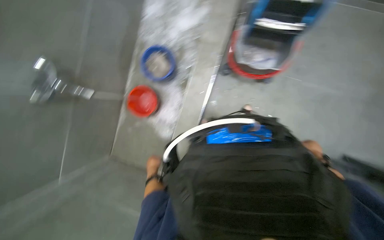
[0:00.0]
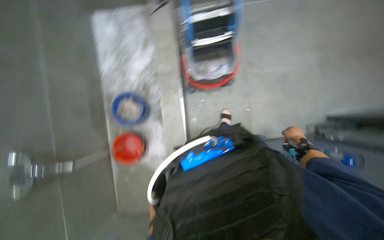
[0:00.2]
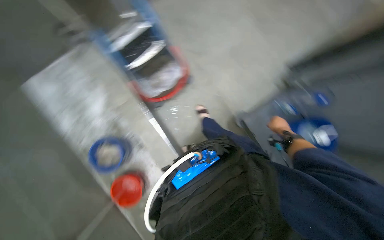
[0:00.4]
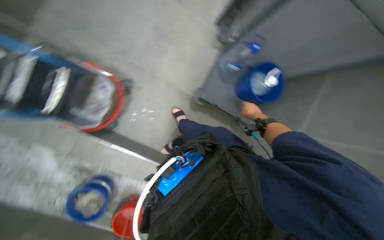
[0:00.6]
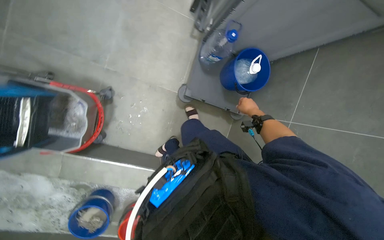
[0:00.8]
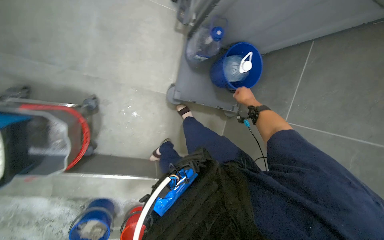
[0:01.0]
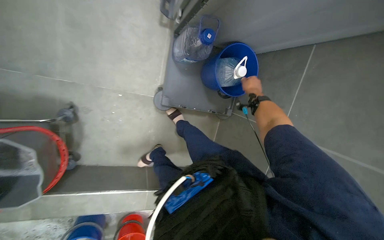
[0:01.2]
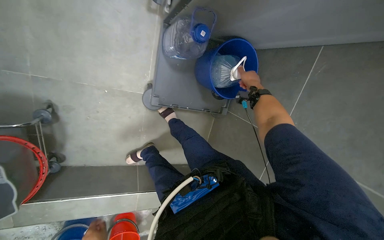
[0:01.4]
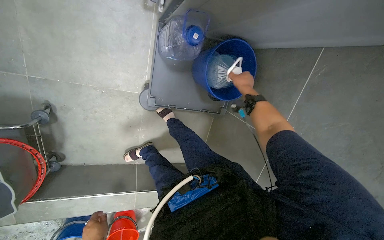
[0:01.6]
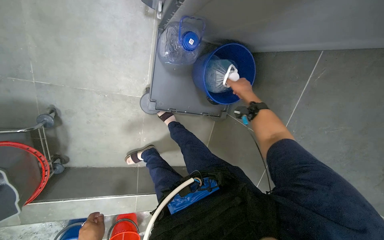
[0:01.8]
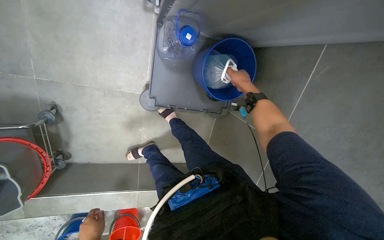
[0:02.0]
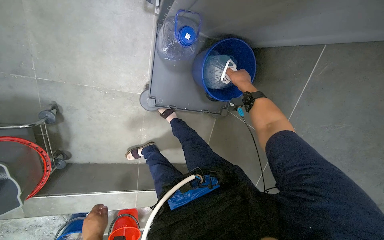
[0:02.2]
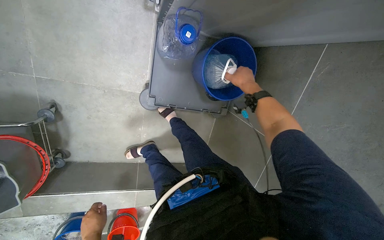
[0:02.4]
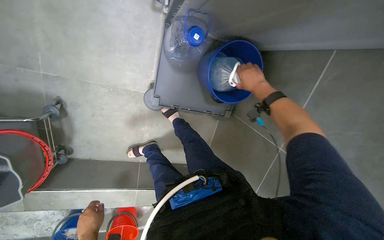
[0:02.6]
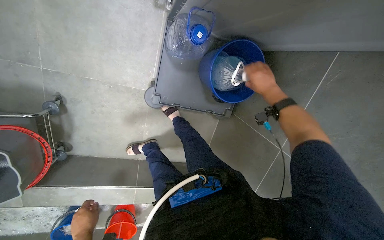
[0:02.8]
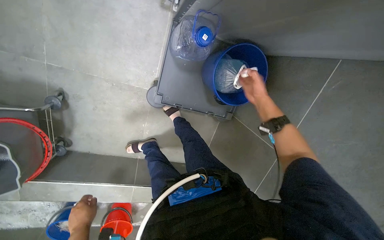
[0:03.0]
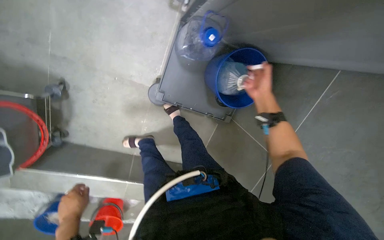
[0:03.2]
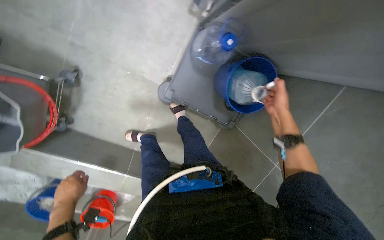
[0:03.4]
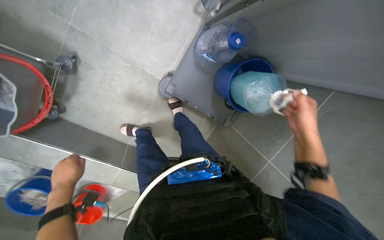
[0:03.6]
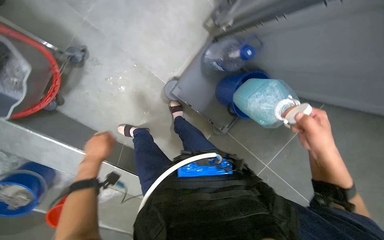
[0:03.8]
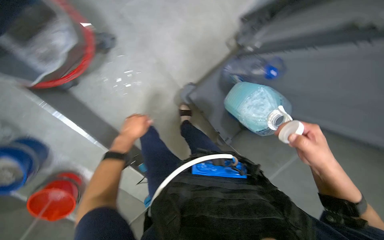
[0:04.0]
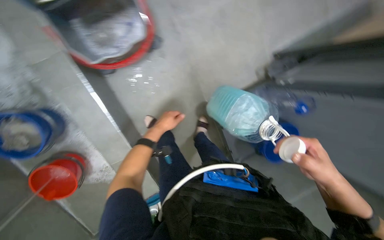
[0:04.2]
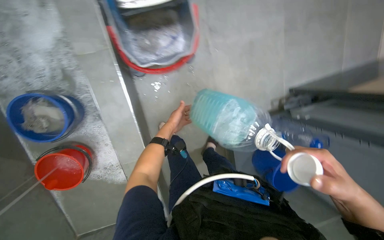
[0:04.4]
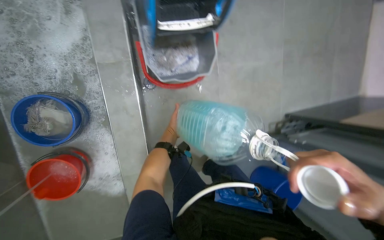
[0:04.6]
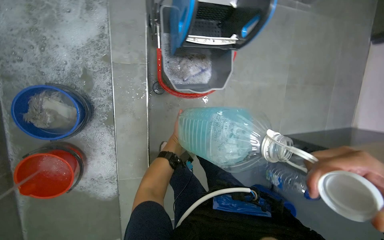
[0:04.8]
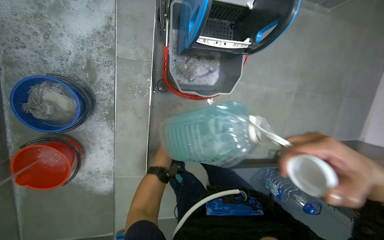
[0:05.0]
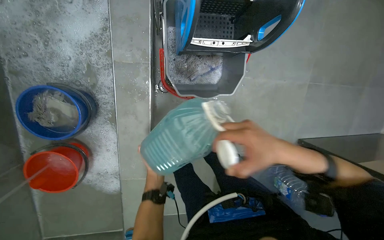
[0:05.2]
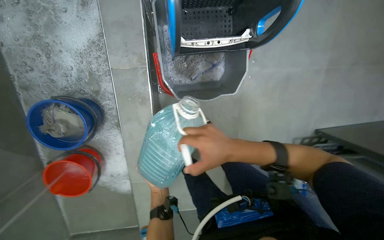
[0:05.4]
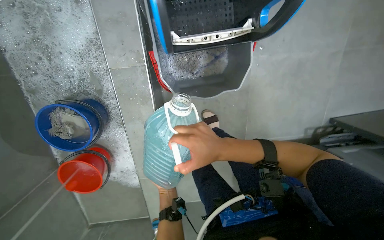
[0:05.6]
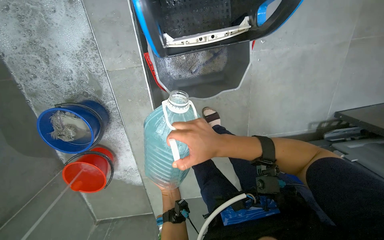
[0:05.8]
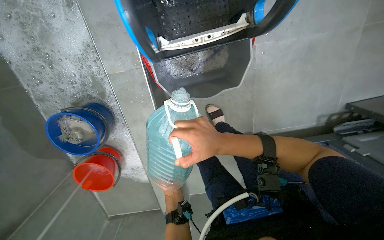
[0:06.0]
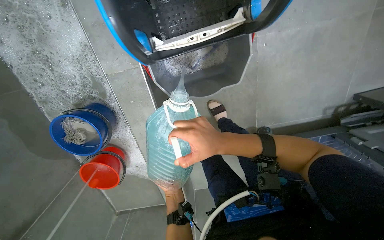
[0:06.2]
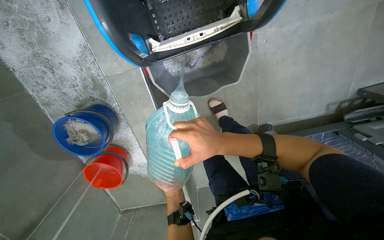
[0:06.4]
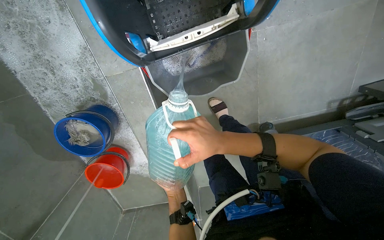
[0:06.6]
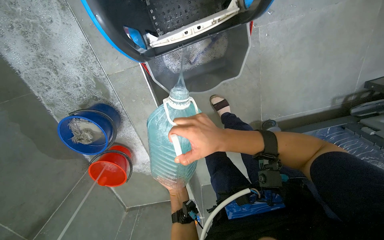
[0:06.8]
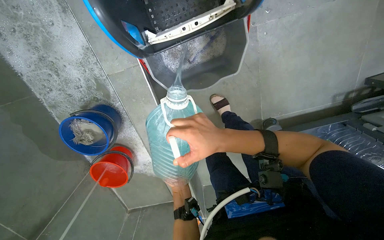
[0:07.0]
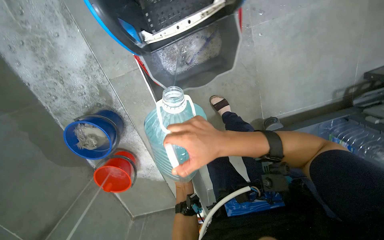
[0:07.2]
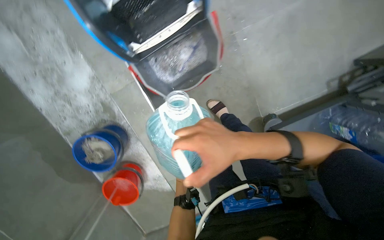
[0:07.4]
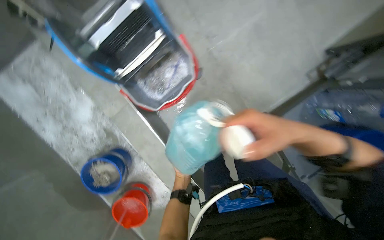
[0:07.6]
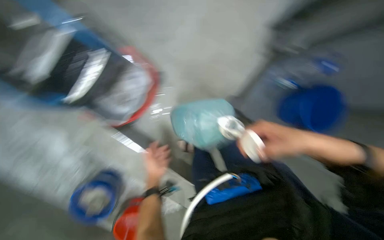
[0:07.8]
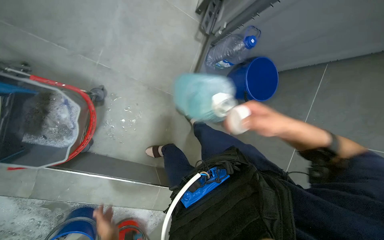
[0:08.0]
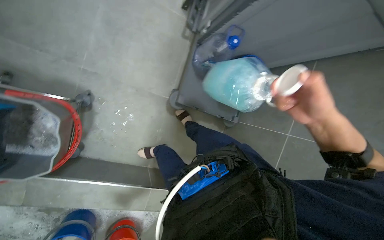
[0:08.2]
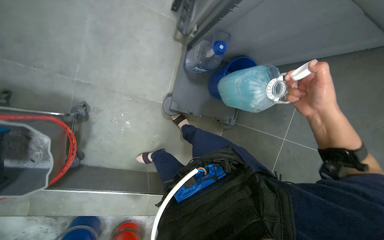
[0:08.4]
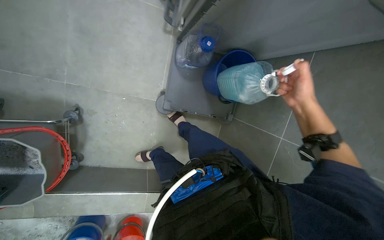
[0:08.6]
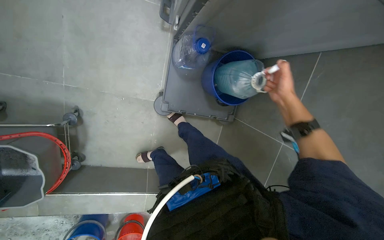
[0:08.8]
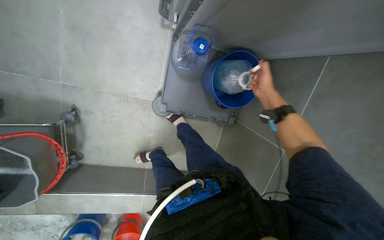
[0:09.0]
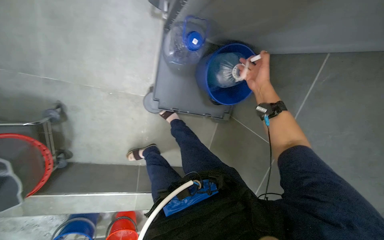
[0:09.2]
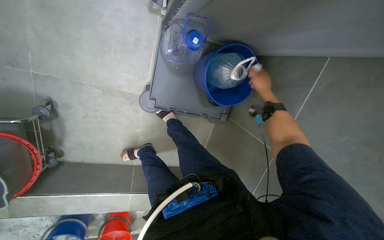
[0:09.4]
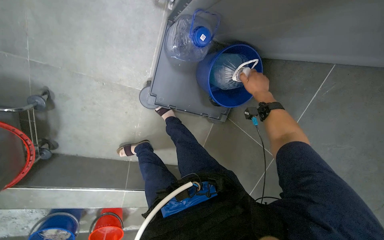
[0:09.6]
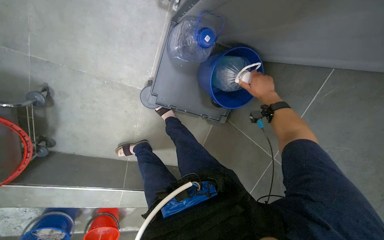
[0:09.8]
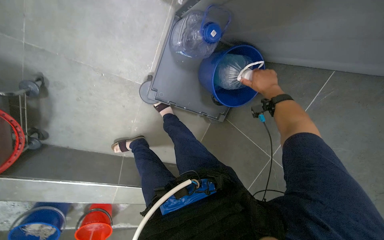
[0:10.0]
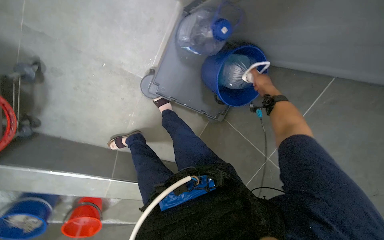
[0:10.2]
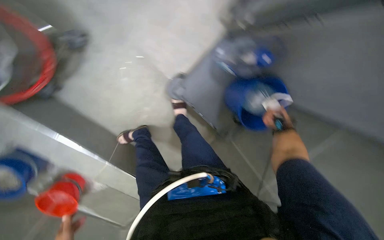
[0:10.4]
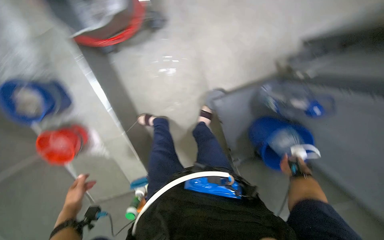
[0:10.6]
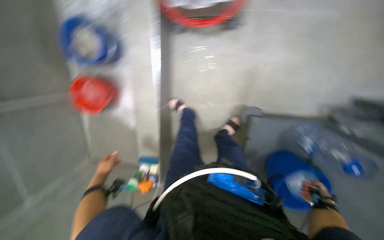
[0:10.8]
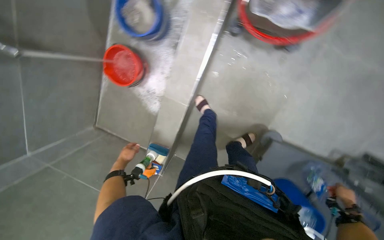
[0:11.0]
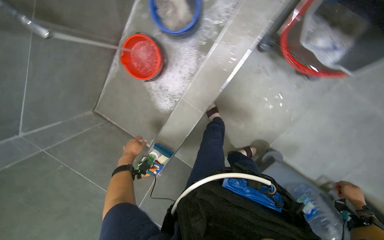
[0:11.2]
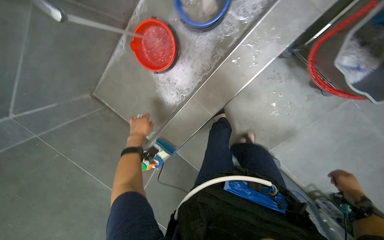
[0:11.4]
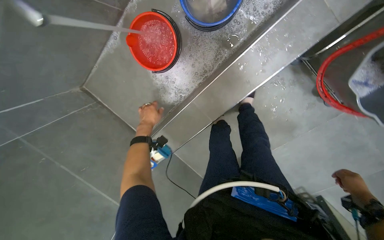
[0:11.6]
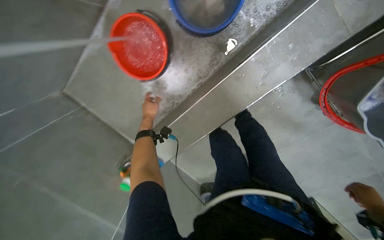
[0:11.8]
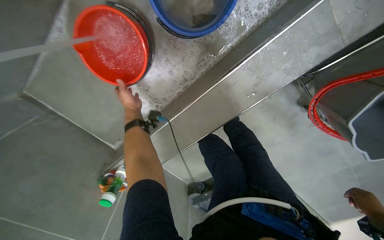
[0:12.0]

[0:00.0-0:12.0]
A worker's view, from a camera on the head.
Job: preparing cleaning supplies.
The whole recording: Adding cleaning solution to mop bucket. The worker adds water and cleaning solution to the mop bucket.
0:00.0 to 0:01.6: The wearer moves roughly 60 cm. The head rotates about 100 degrees to the right. The view tips downward by roughly 15 degrees.
0:03.0 to 0:04.4: The camera travels roughly 60 cm. The wearer looks about 20 degrees further upward. The scene rotates clockwise by roughly 55 degrees.
0:06.0 to 0:07.6: The view tilts roughly 15 degrees upward.
0:07.6 to 0:09.0: The wearer's head swings some 30 degrees to the right.
0:09.0 to 0:10.4: The scene turns some 25 degrees clockwise in the picture.
0:10.4 to 0:12.0: The camera travels some 90 cm. The view swings some 15 degrees to the right. The scene rotates clockwise by some 90 degrees.

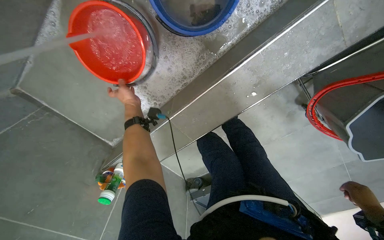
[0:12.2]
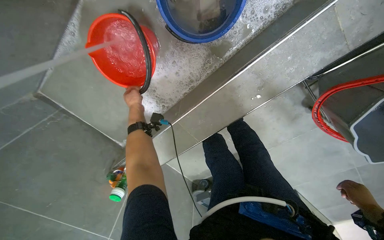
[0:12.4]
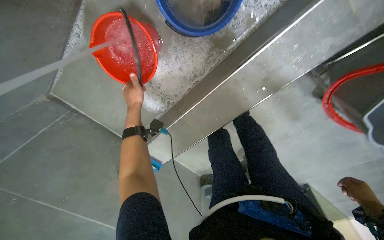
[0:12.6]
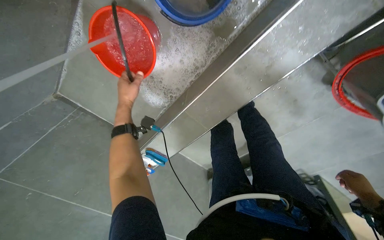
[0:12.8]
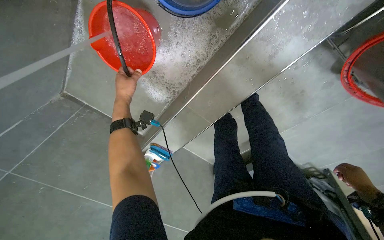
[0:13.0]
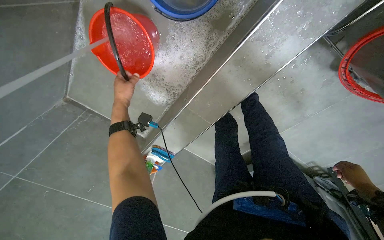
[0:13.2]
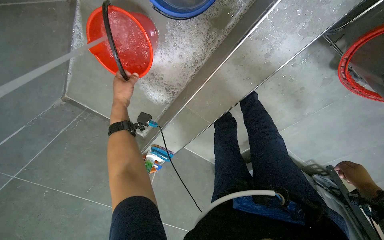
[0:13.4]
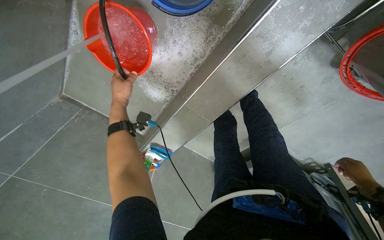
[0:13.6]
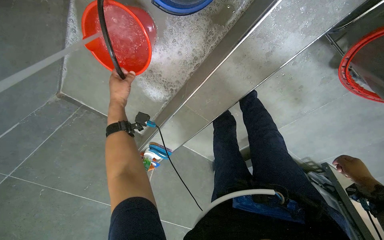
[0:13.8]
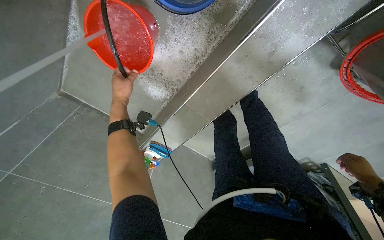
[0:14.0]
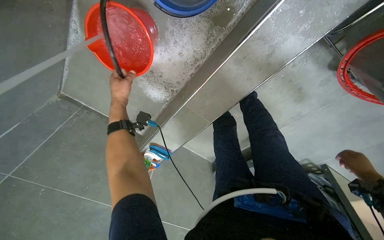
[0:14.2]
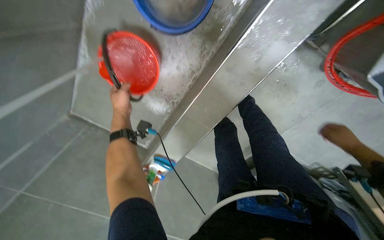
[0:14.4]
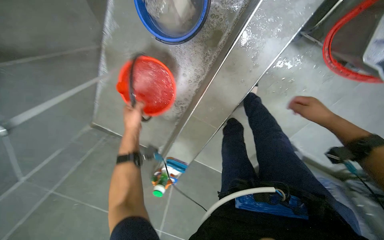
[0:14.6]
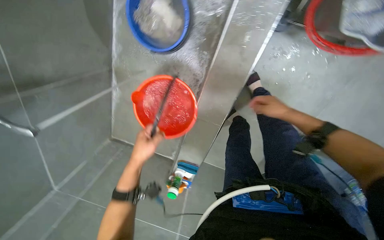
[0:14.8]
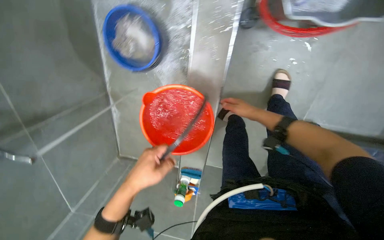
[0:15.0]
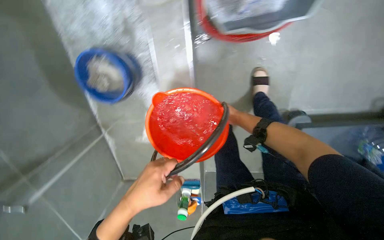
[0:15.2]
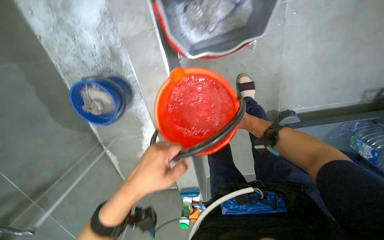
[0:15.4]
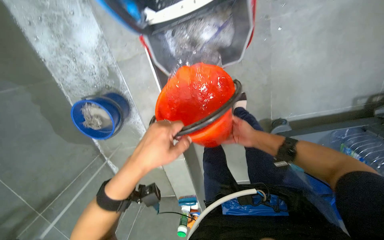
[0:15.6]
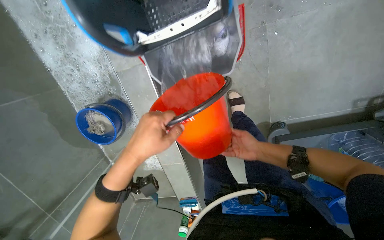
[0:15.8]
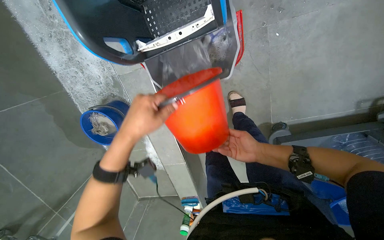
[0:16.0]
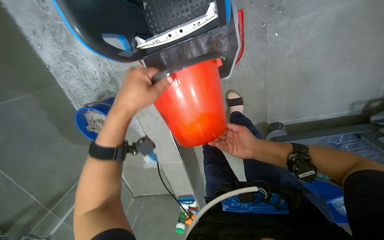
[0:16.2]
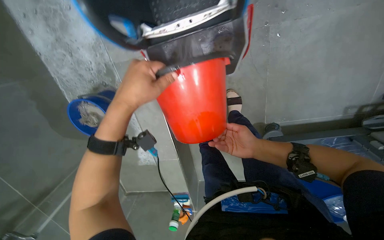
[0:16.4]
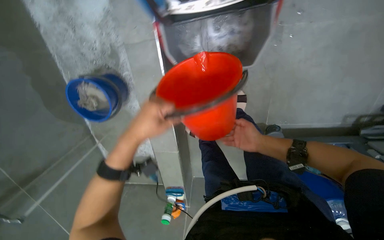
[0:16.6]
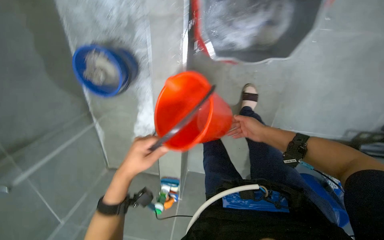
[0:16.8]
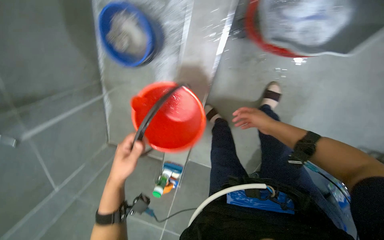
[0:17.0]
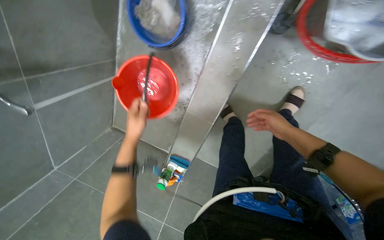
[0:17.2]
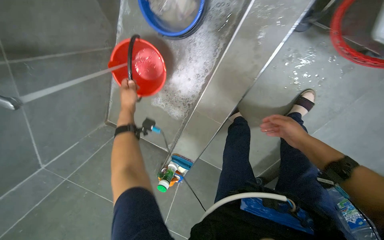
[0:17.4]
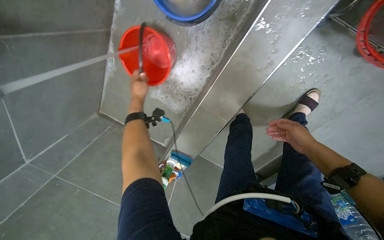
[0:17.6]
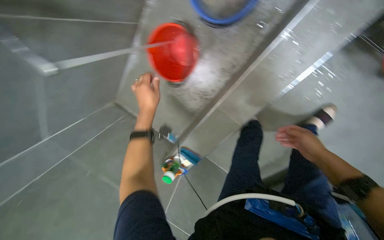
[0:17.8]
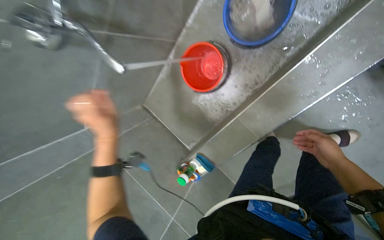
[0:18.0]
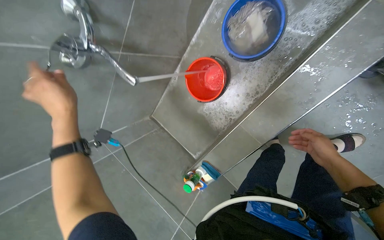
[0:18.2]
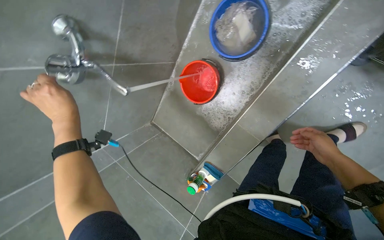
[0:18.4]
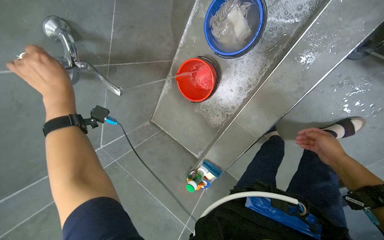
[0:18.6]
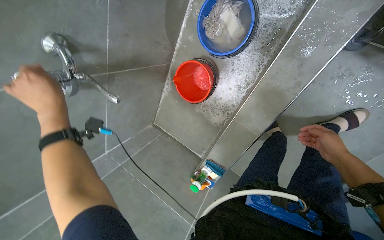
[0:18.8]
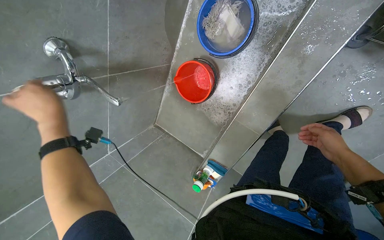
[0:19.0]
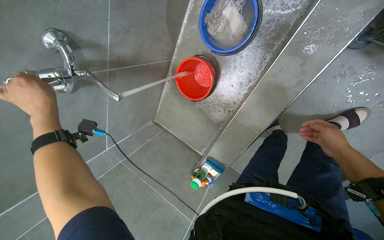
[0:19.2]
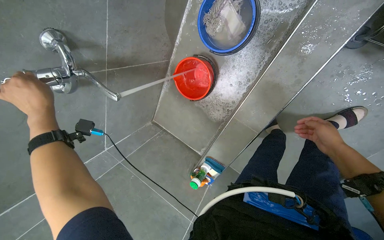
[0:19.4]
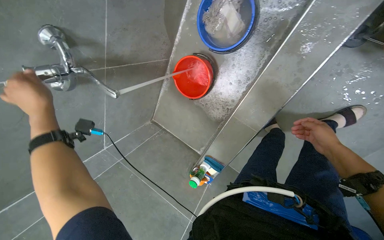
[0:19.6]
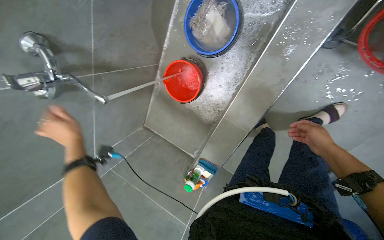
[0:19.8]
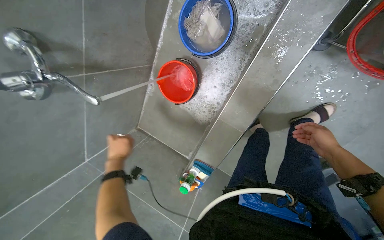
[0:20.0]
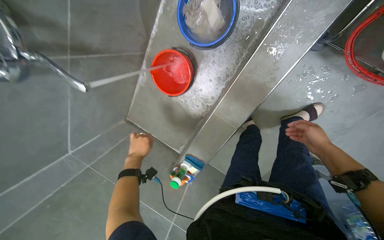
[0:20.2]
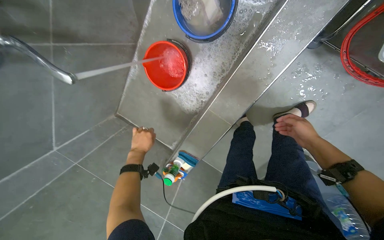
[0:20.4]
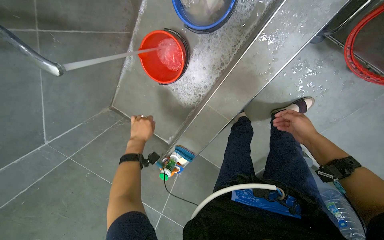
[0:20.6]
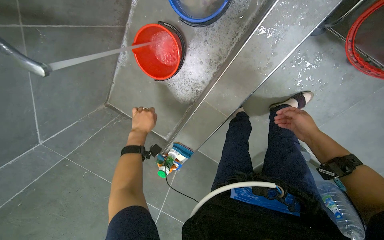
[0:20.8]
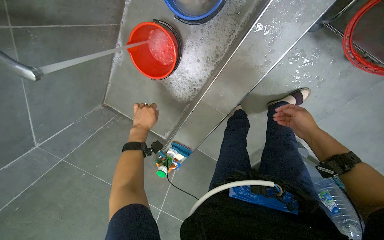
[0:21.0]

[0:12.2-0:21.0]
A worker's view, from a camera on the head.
Job: preparing cleaning supplies.
The whole recording: Adding cleaning solution to mop bucket. The worker adds water and cleaning solution to the mop bucket.
0:12.2 to 0:13.6: The left hand shifts about 15 cm nearer to the camera.
0:13.6 to 0:15.2: The view pans to the left by about 20 degrees. The view tips upward by some 20 degrees. The scene rotates counterclockwise by roughly 35 degrees.
0:15.2 to 0:16.6: The right hand moves nearer to the camera, roughly 25 cm, while the left hand is displaced up the picture by roughly 20 cm.
0:16.6 to 0:18.0: The wearer moves to the left, roughly 40 cm. Everything in view rotates some 40 degrees clockwise.
0:18.0 to 0:19.6: The left hand moves to the left and up the picture, about 20 cm.
0:19.6 to 0:21.0: The camera is aimed some 15 degrees further to the right. The left hand shifts about 50 cm farther from the camera and to the right.
